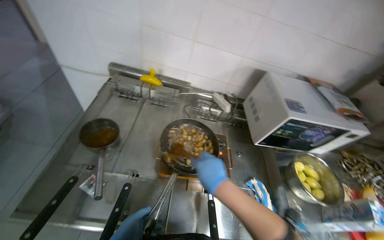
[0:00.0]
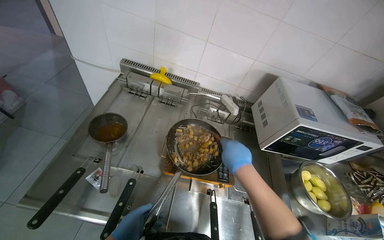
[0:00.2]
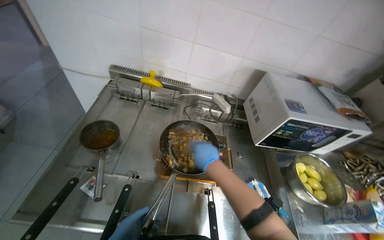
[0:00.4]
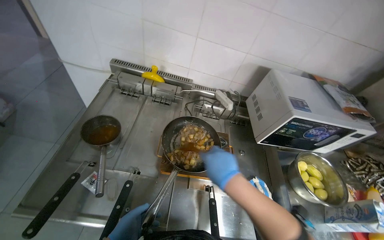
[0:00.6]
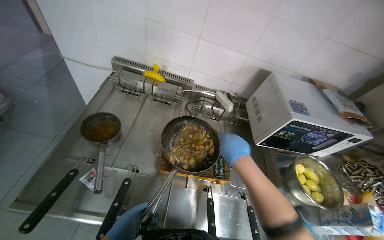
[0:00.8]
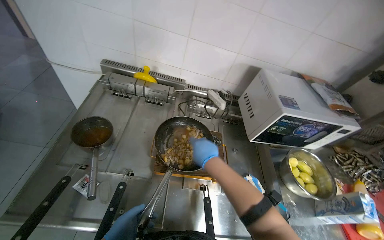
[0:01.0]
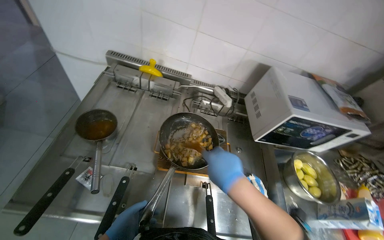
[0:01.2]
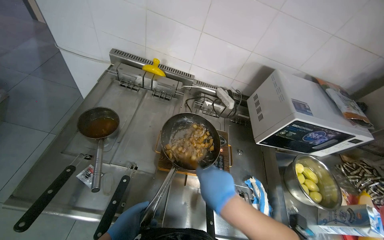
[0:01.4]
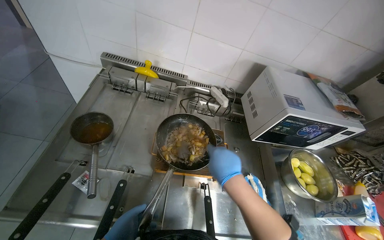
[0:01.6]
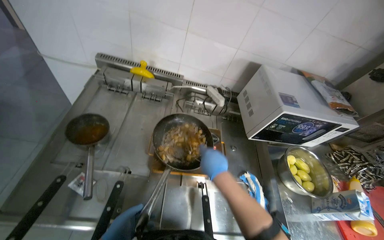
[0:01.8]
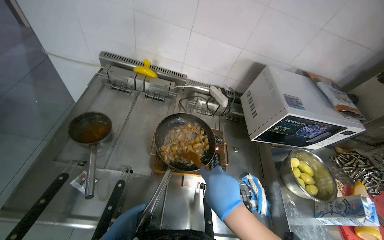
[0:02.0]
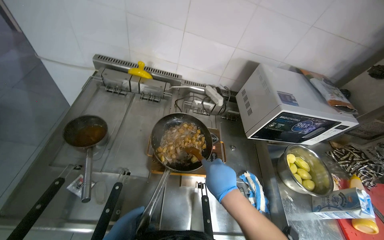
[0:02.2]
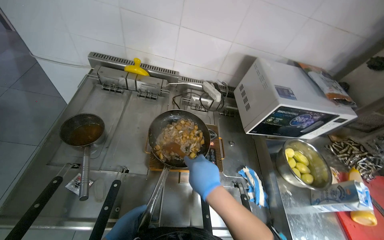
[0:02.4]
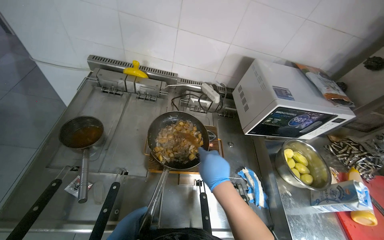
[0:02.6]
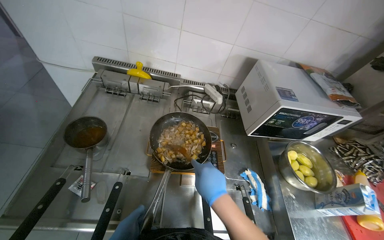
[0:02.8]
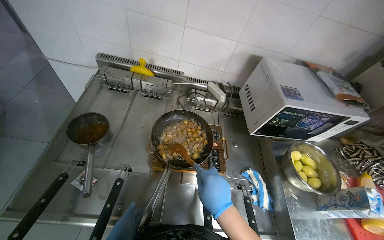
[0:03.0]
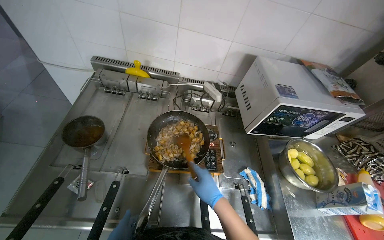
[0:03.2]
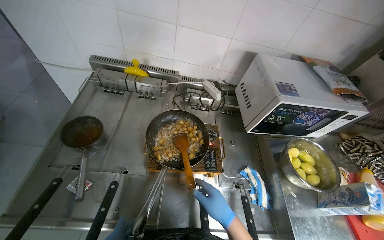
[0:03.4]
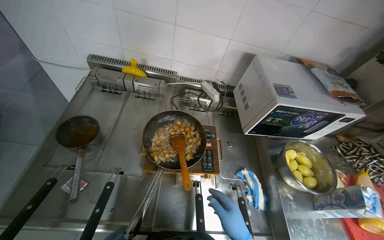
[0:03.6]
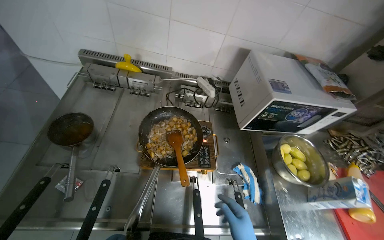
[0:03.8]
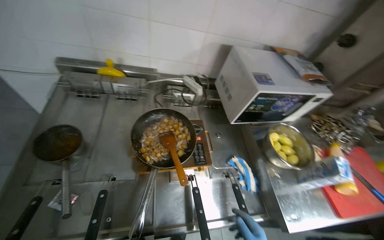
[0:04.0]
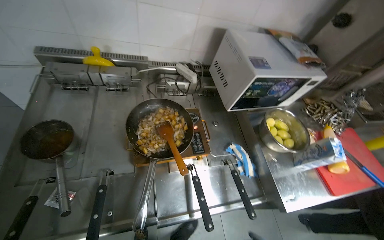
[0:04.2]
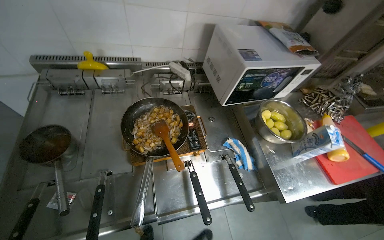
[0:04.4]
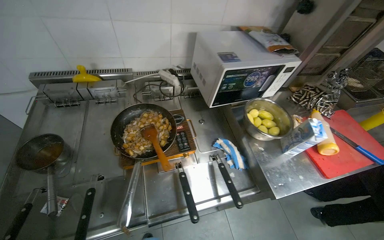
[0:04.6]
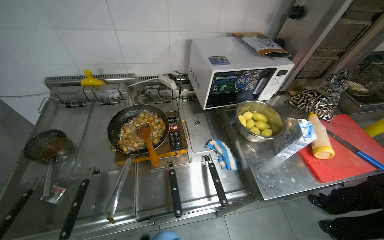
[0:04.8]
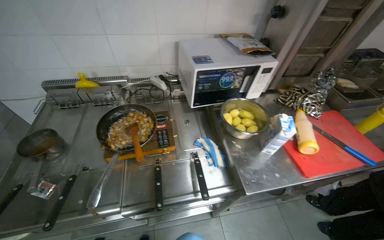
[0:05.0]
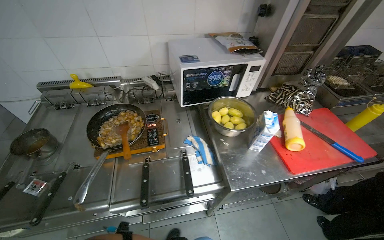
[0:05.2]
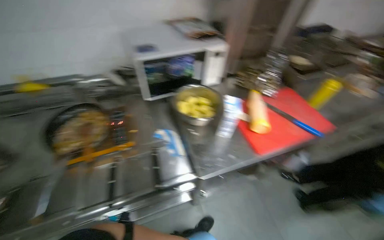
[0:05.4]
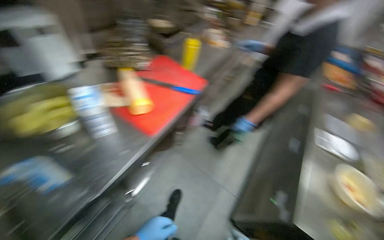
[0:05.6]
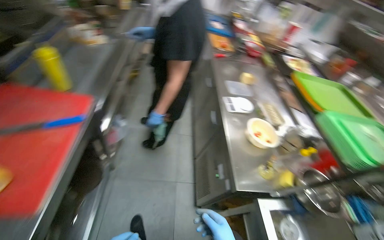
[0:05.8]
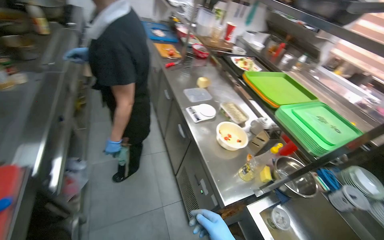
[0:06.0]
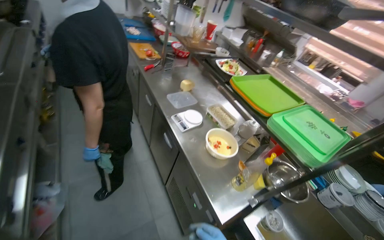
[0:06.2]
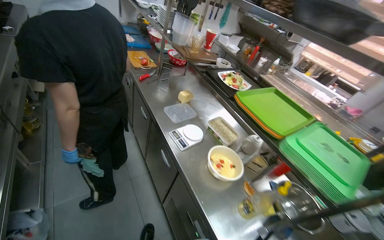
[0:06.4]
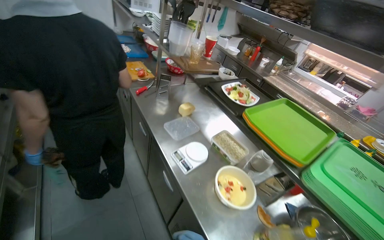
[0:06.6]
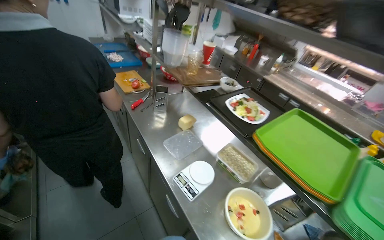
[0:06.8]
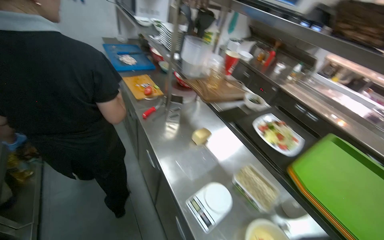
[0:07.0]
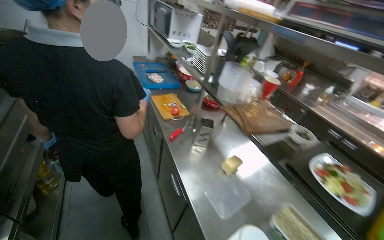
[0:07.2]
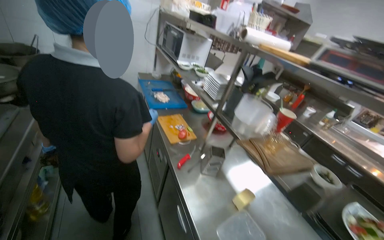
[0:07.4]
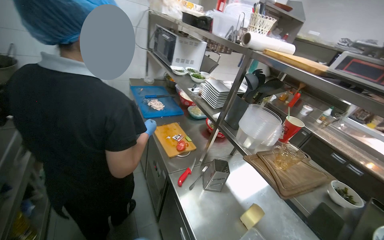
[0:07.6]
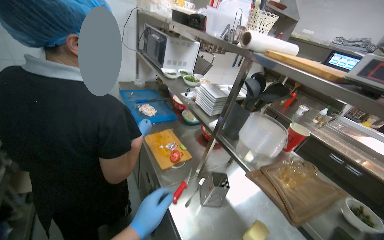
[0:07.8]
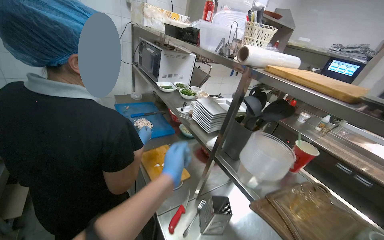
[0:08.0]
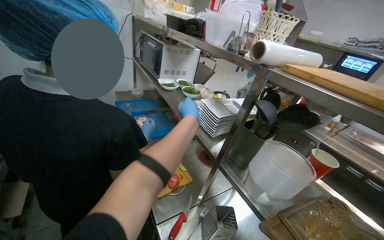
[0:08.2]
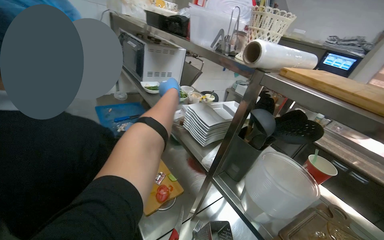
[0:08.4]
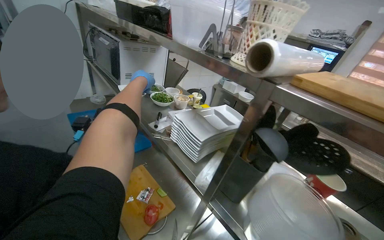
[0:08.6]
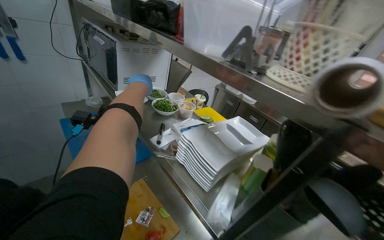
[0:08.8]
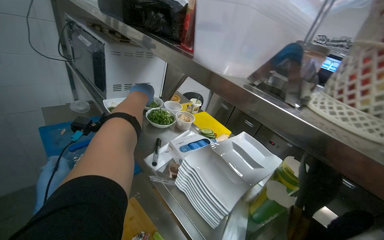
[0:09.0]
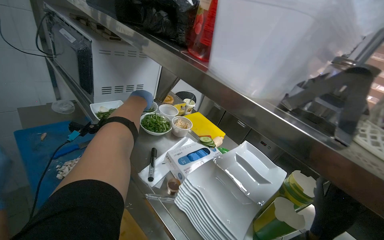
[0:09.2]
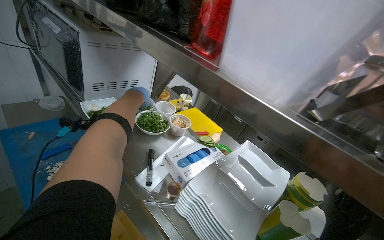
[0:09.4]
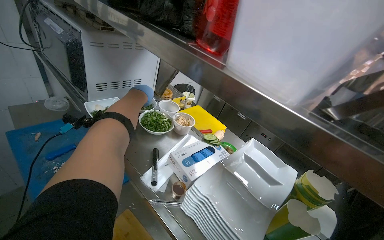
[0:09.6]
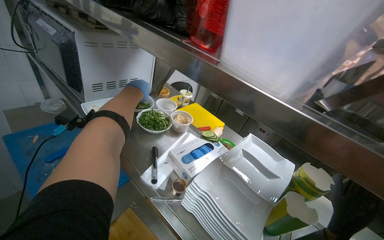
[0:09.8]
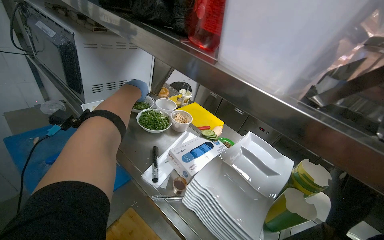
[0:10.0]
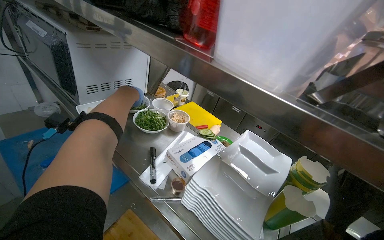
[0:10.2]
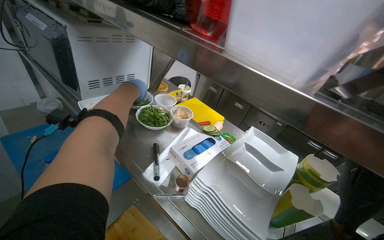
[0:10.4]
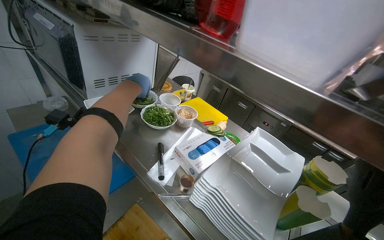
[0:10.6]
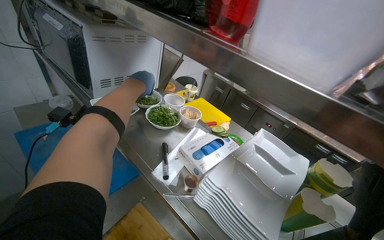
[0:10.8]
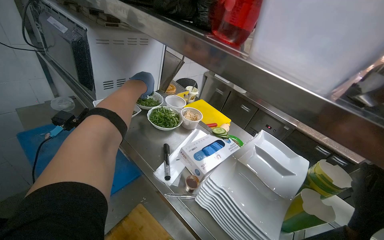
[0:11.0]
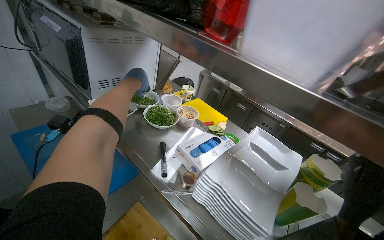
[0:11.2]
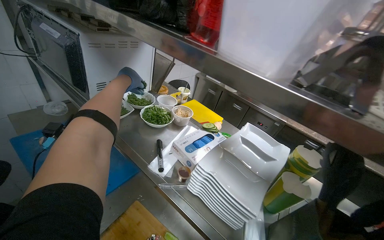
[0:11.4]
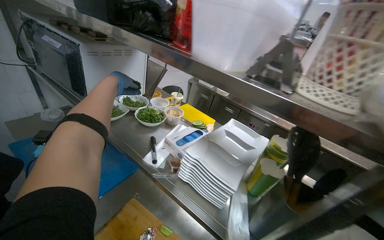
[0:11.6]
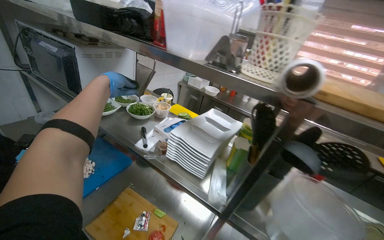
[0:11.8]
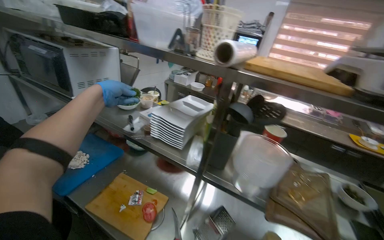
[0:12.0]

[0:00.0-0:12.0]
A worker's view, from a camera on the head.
Job: preparing food.
The whole recording: Cooking meal and garnishing before serving. The worker cooks the meal on the gas stove, garnishes it with herbs, and places it into a white dish.
0:04.4 to 0:06.0: The wearer moves approximately 1 m. The wearer looks approximately 100 degrees further to the right.
0:06.0 to 0:07.6: The wearer moves approximately 1 m.
0:07.6 to 0:09.0: The camera is carried roughly 70 cm.
0:10.4 to 0:12.0: The left hand goes some 35 cm nearer to the camera.

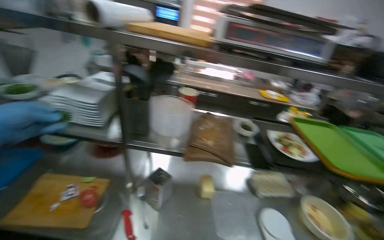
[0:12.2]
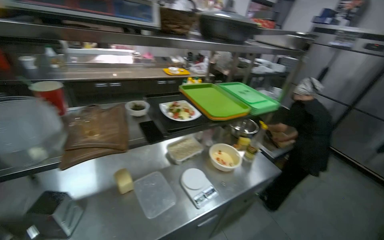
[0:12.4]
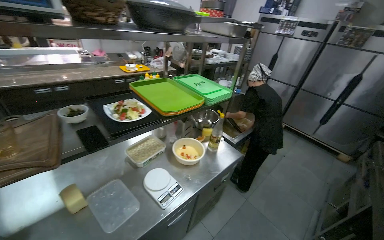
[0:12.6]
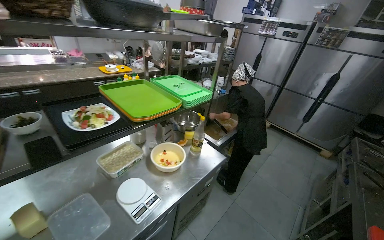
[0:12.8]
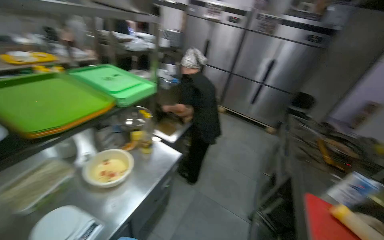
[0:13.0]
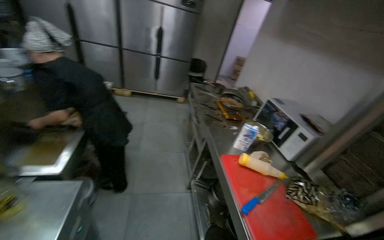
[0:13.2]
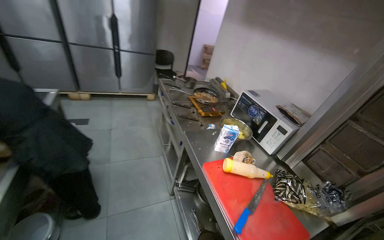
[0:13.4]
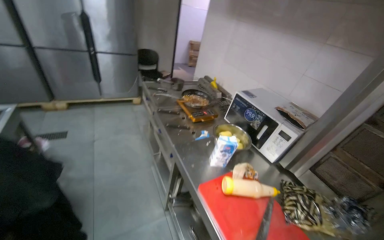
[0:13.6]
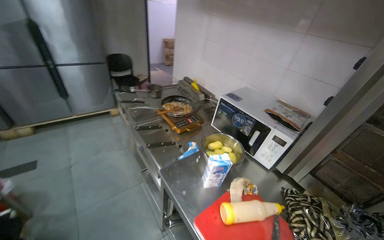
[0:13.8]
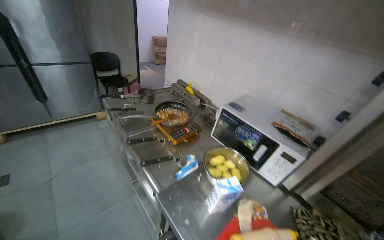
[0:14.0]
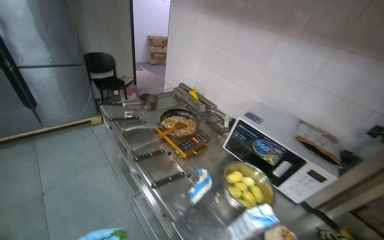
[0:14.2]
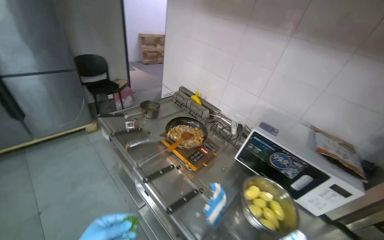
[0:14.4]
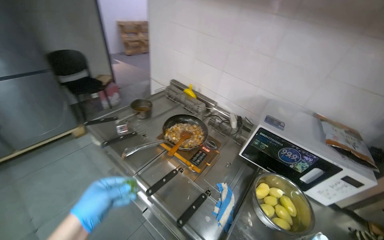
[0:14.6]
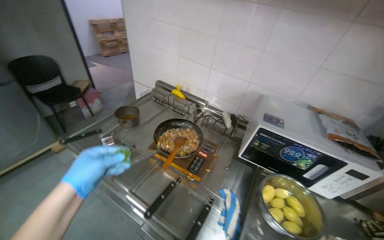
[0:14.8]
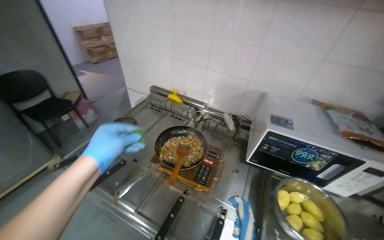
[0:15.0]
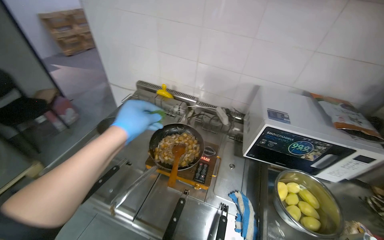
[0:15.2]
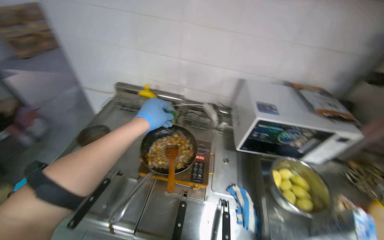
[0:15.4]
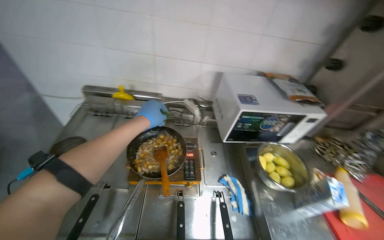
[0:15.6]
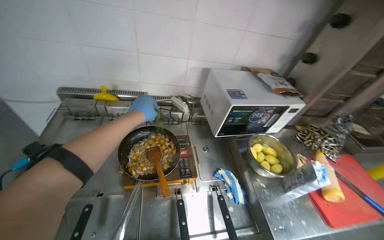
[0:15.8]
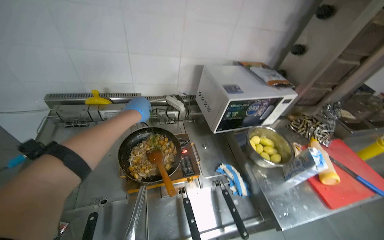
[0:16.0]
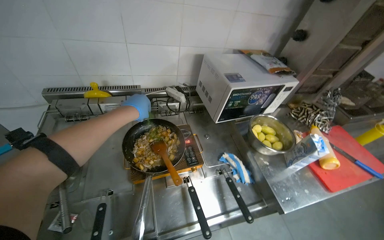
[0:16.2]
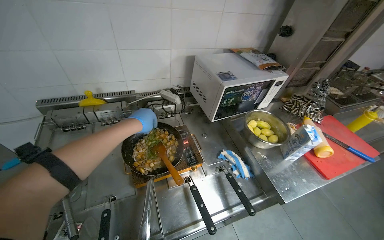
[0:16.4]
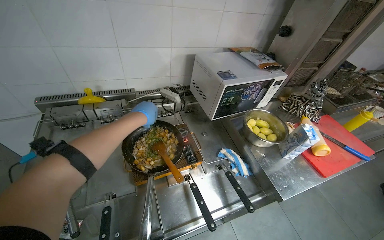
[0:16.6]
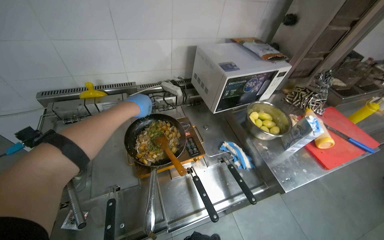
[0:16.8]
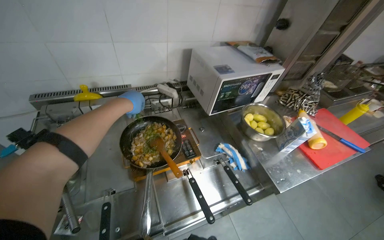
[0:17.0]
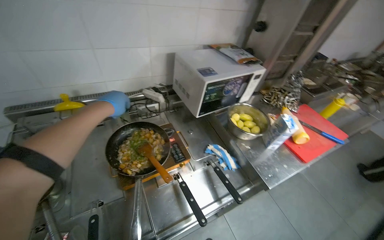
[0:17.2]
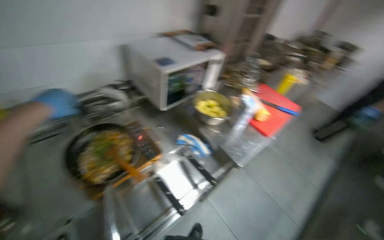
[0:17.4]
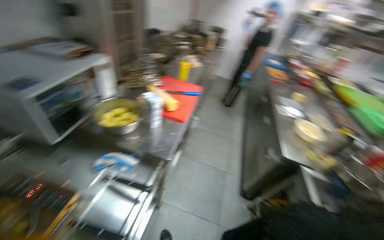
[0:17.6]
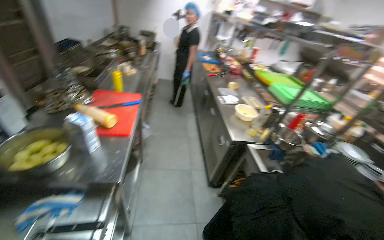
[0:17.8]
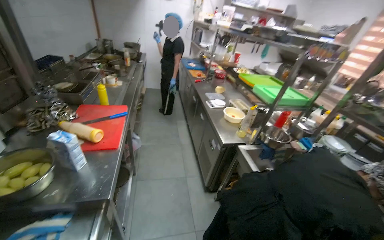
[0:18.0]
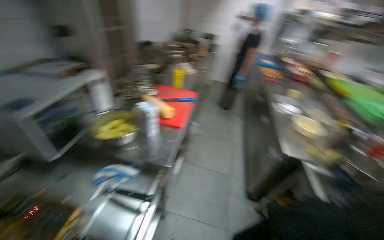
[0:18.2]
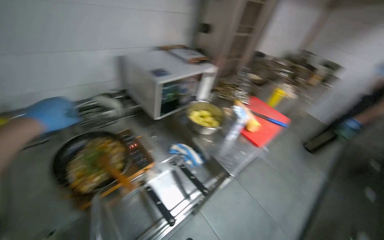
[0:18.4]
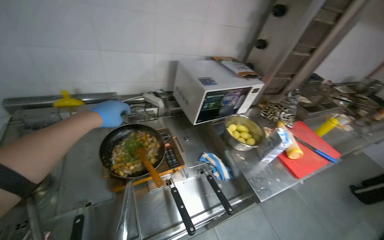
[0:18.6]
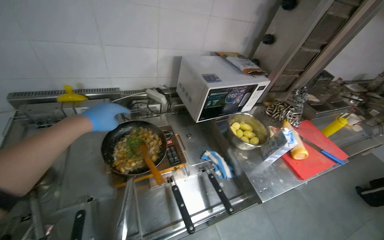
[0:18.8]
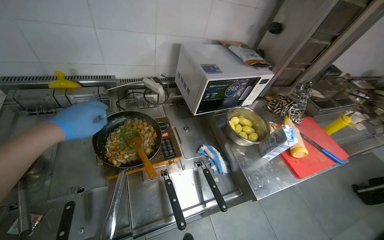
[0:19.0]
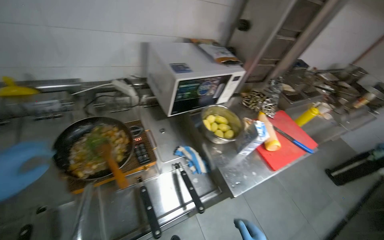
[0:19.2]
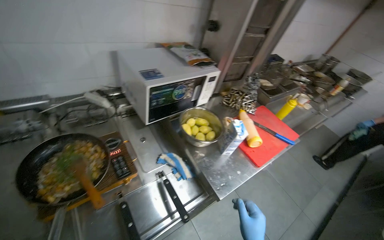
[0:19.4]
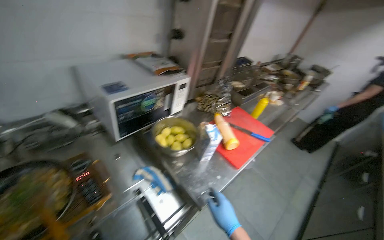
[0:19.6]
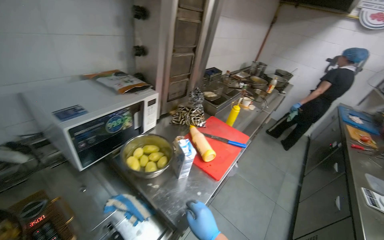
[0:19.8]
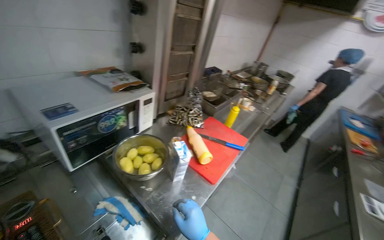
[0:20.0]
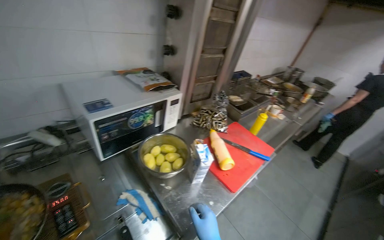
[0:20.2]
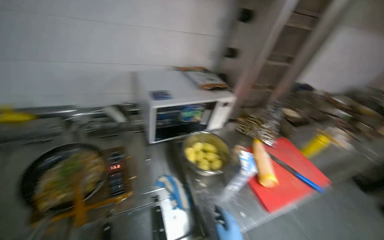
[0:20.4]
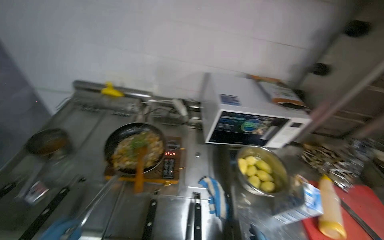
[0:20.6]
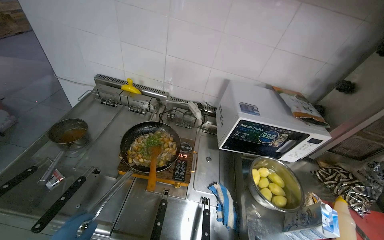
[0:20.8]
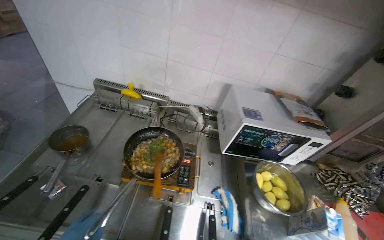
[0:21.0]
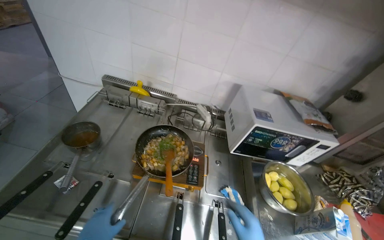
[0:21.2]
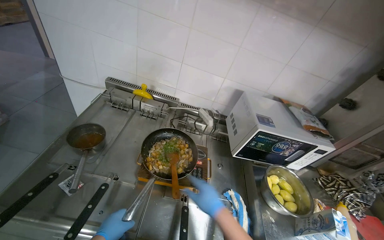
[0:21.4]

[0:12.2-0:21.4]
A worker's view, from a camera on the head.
Job: preparing food.
The whole recording: Cooking meal and garnishing before serving. The worker cooks the meal on the gas stove, garnishes it with herbs, and places it into a white dish.
0:12.2 to 0:13.8: The camera is carried about 1 m. The wearer's head swings approximately 125 degrees to the right. The view tips downward by about 25 degrees.
0:13.8 to 0:15.2: The wearer moves approximately 70 cm. The wearer looks roughly 30 degrees further to the right.
0:15.2 to 0:16.8: The wearer looks some 40 degrees further to the right.
0:16.8 to 0:18.4: The head turns to the right by approximately 20 degrees.
0:19.8 to 0:21.4: The head turns to the left by about 55 degrees.
